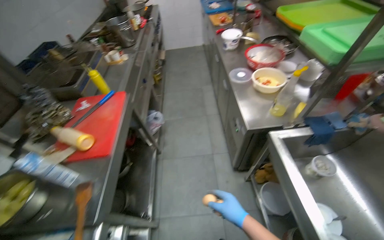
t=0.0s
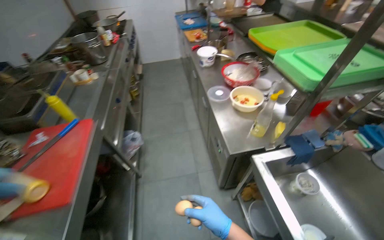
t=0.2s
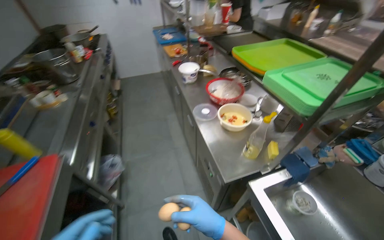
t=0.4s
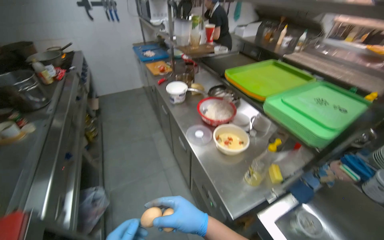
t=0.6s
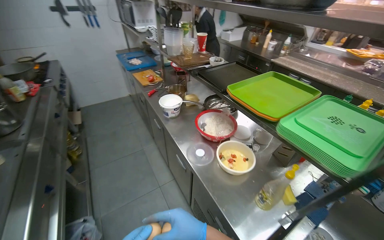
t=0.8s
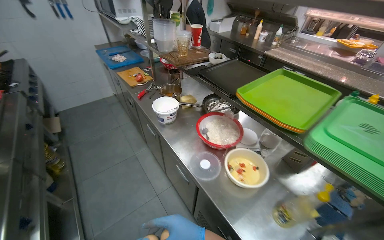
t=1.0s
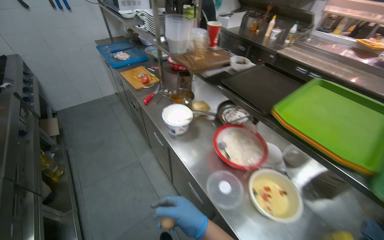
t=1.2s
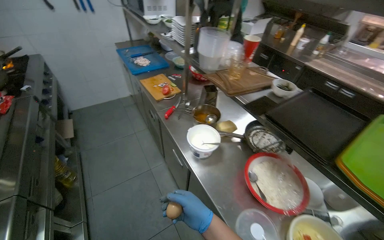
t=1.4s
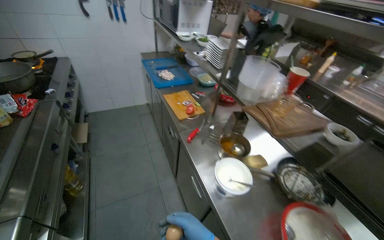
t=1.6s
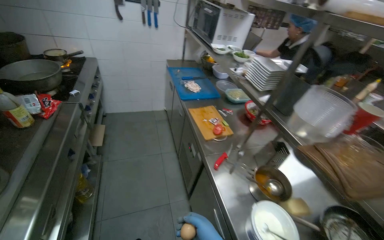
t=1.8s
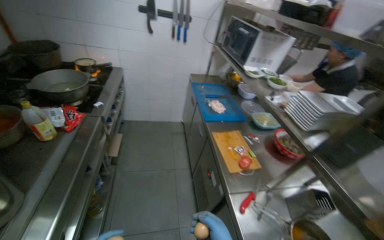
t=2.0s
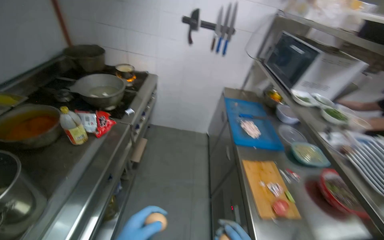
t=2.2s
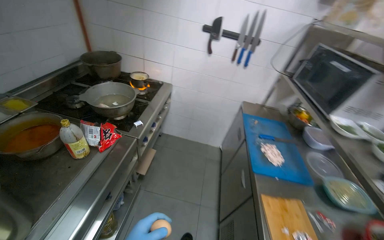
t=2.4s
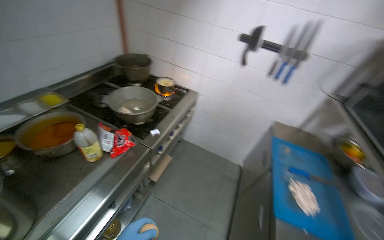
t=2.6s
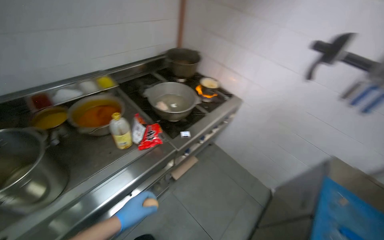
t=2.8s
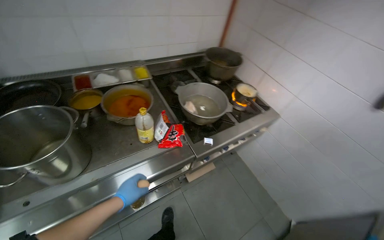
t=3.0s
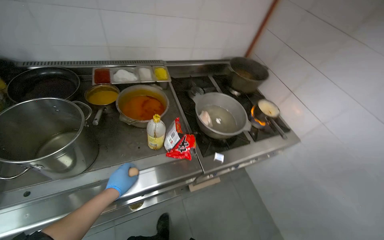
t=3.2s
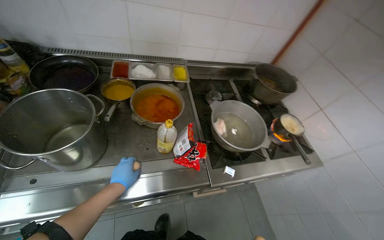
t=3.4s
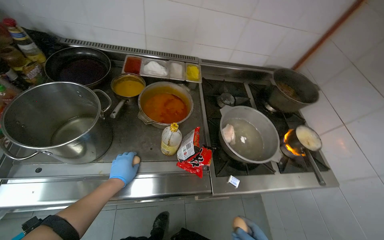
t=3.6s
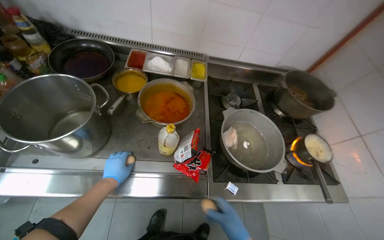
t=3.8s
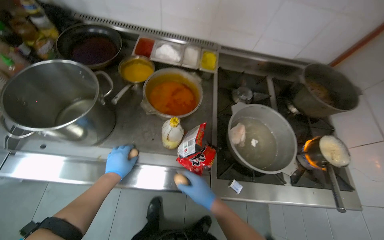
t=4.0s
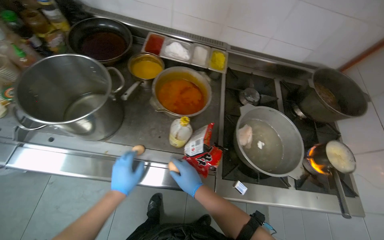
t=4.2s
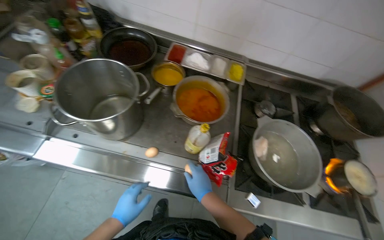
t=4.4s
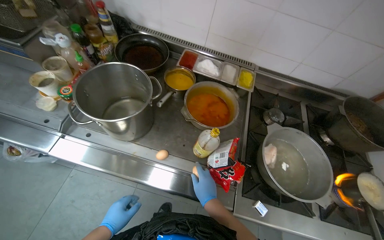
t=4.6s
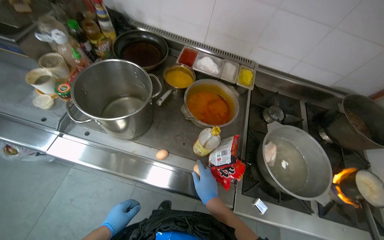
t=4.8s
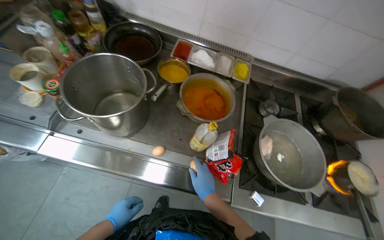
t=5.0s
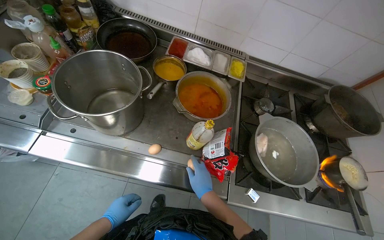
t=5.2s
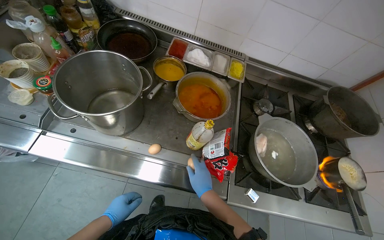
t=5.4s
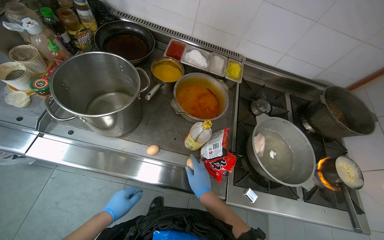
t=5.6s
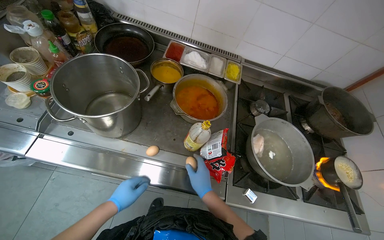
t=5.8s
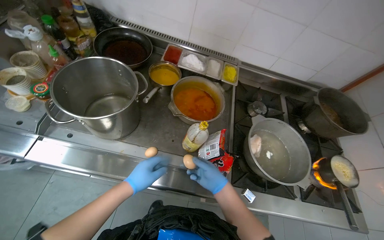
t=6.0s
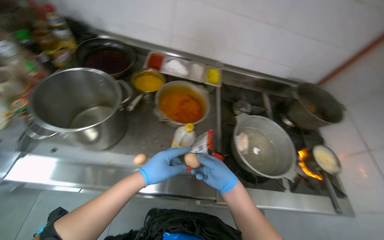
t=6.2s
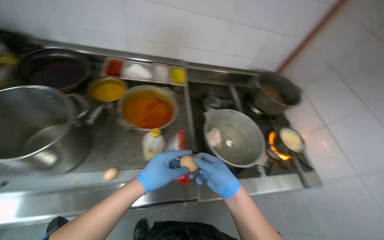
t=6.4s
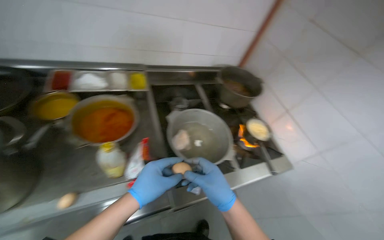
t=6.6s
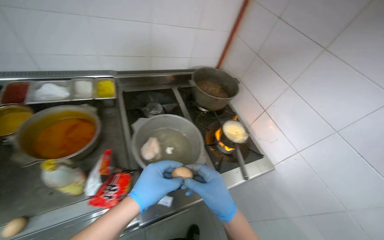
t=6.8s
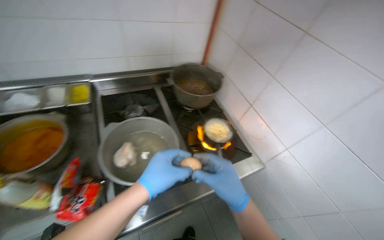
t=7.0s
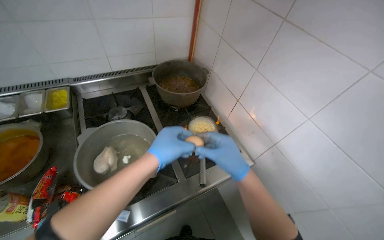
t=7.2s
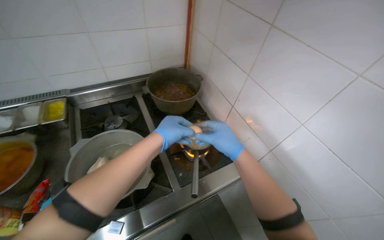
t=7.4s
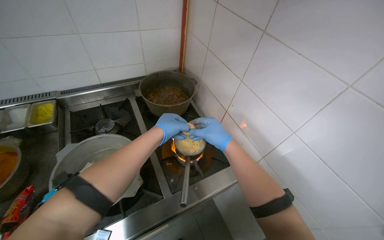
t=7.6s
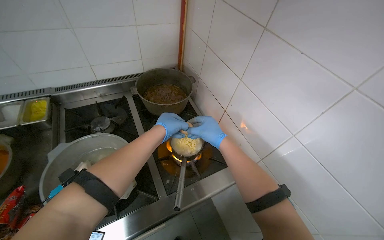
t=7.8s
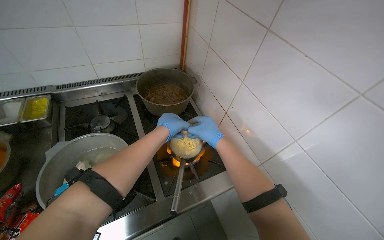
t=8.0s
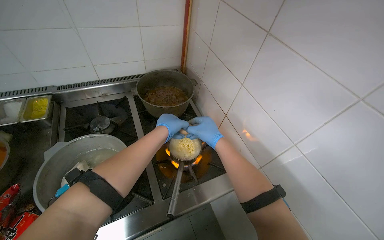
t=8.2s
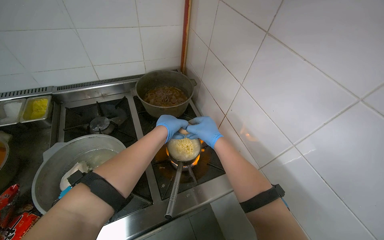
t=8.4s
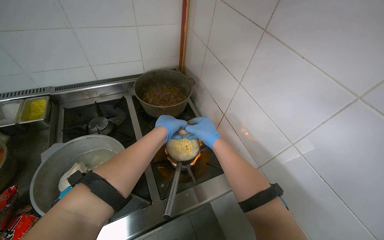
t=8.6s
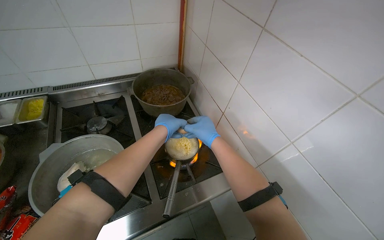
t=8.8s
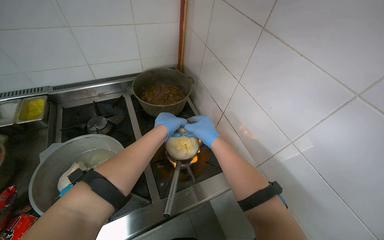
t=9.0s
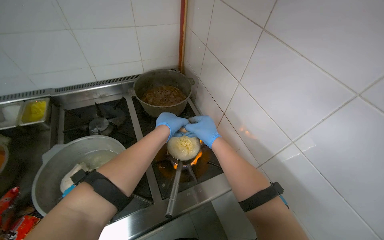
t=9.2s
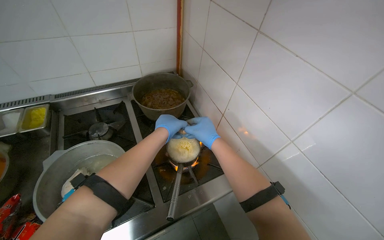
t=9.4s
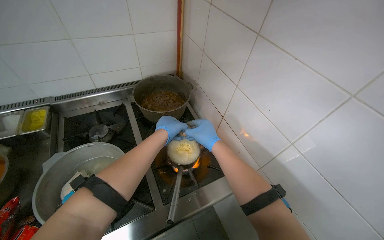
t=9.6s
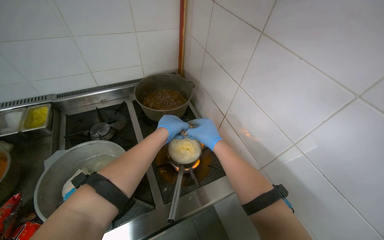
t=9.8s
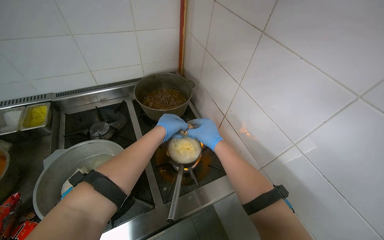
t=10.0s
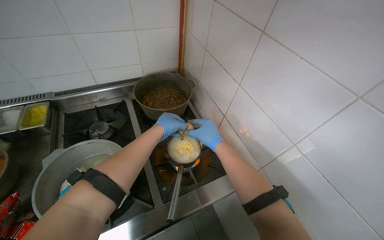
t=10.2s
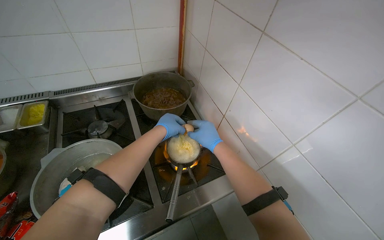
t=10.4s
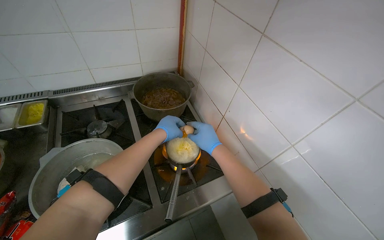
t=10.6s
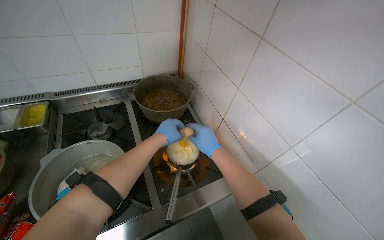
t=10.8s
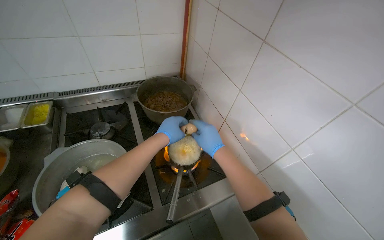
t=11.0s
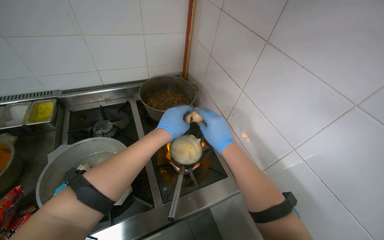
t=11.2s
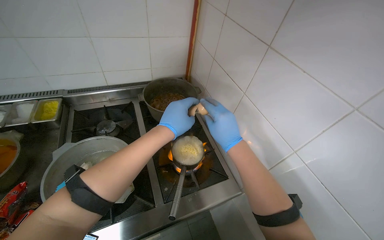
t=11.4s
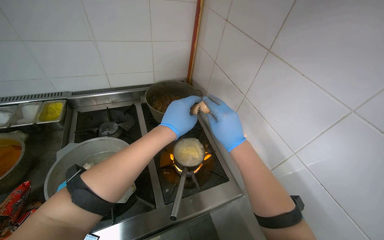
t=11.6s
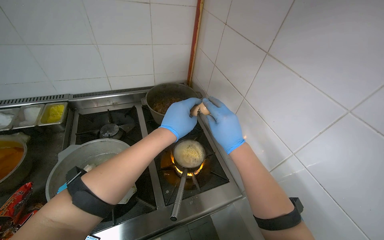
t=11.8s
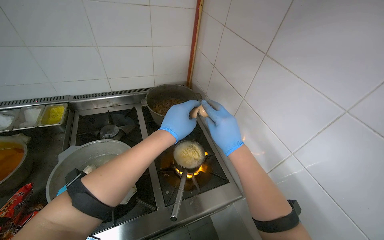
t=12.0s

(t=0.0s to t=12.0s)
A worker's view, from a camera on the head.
Job: cooking food.
The whole recording: Cracking eggs into cooking noodles. The worker cracks eggs and adds them to the instant noodles cooking on the stove.
t=0.0s - t=1.6s: The camera is carried about 1.5 m. The camera sweeps to the right, by some 25 degrees.
t=1.6s - t=3.0s: The head travels roughly 1 m. The head turns to the left by approximately 80 degrees.
t=3.0s - t=4.4s: The wearer looks roughly 40 degrees further to the left.
t=4.4s - t=6.0s: The left hand shifts approximately 10 cm up the picture.
t=6.0s - t=7.6s: The head travels roughly 70 cm. The head turns to the right by about 35 degrees.
t=9.0s - t=10.4s: The hands stay close to where they were, moving slightly.
t=10.4s - t=12.0s: Both hands travel together nearer to the camera, some 10 cm.

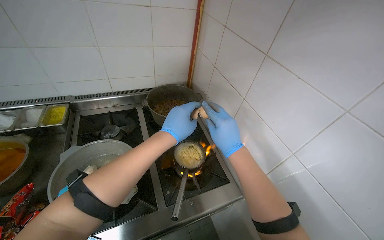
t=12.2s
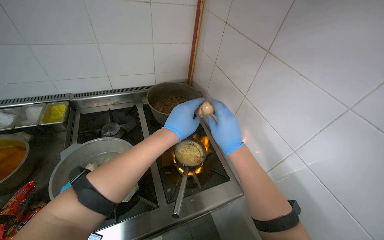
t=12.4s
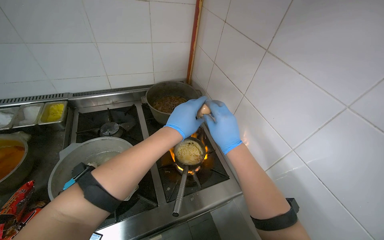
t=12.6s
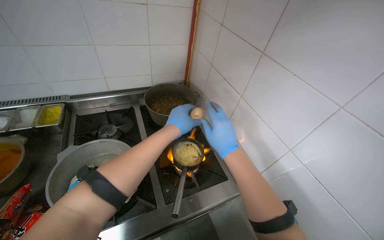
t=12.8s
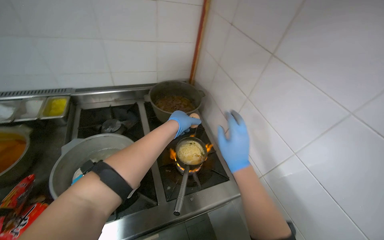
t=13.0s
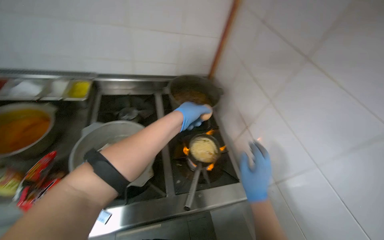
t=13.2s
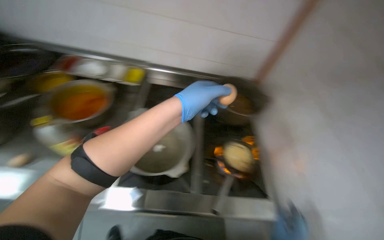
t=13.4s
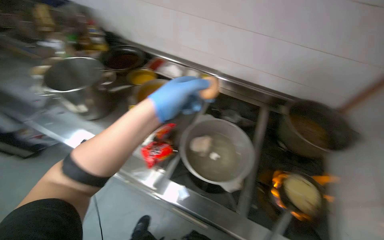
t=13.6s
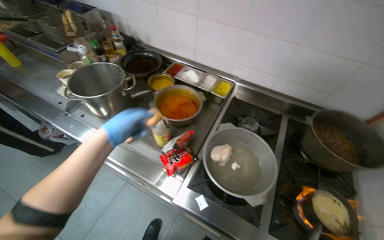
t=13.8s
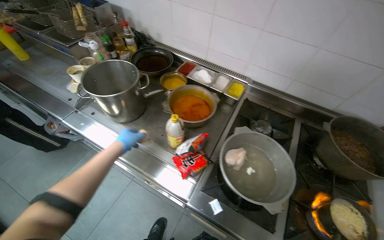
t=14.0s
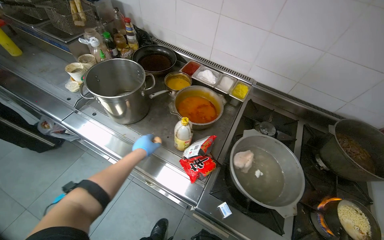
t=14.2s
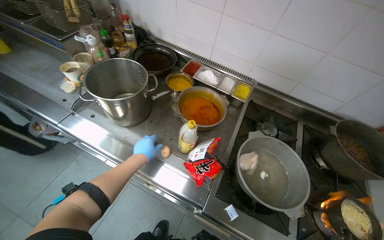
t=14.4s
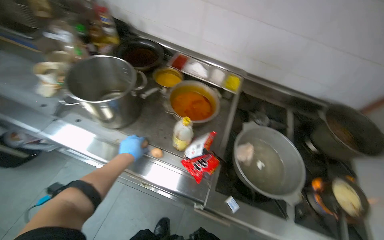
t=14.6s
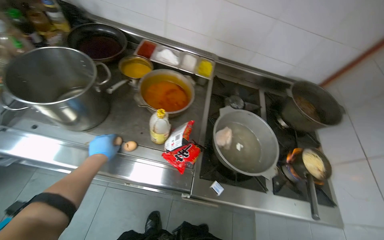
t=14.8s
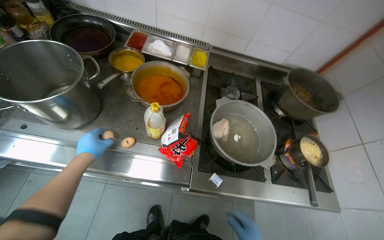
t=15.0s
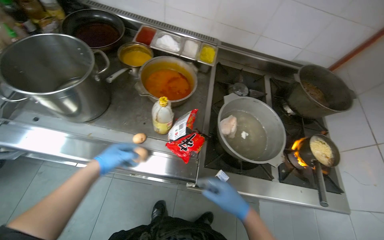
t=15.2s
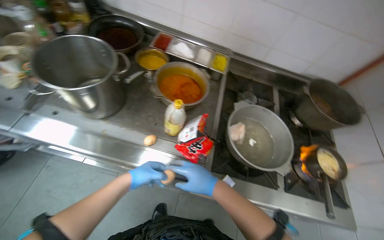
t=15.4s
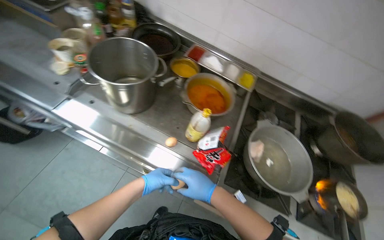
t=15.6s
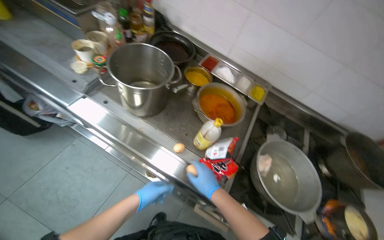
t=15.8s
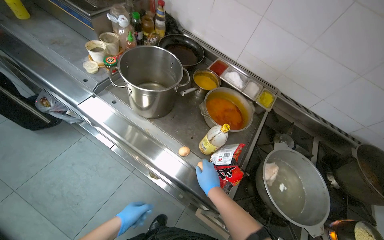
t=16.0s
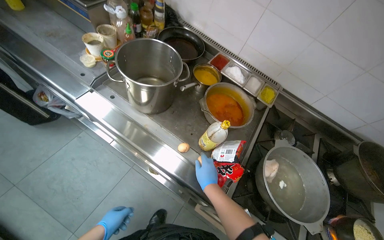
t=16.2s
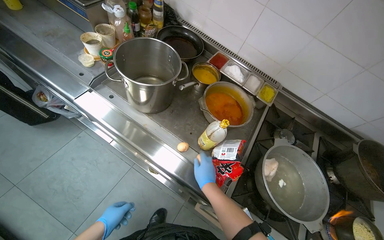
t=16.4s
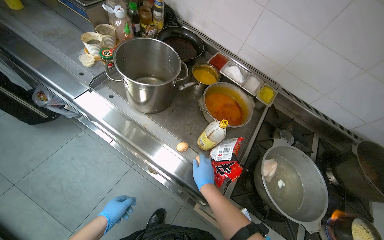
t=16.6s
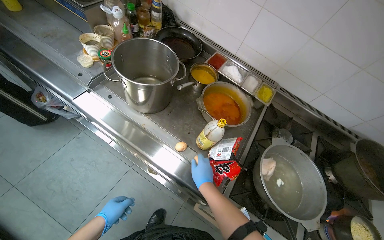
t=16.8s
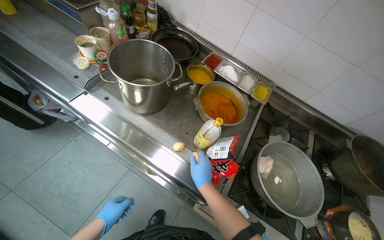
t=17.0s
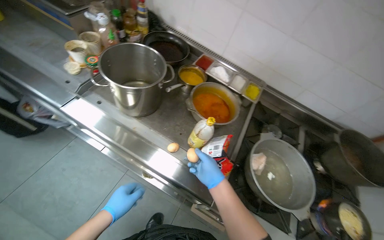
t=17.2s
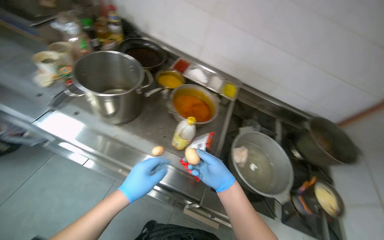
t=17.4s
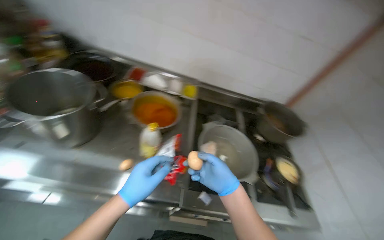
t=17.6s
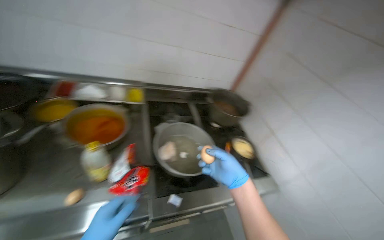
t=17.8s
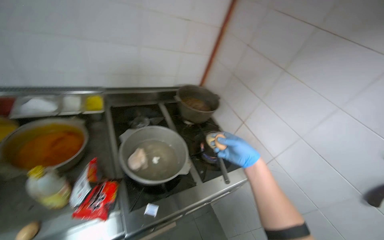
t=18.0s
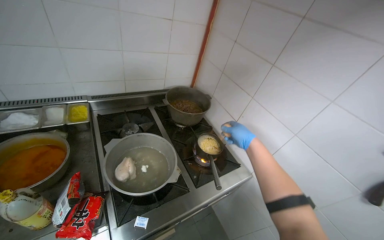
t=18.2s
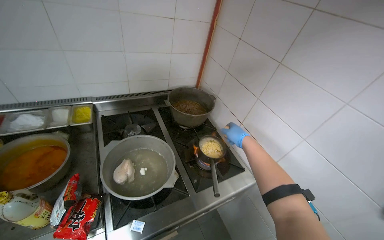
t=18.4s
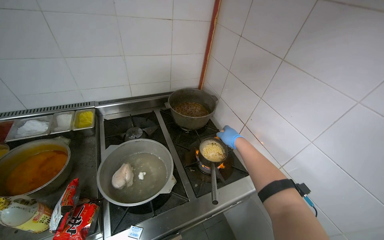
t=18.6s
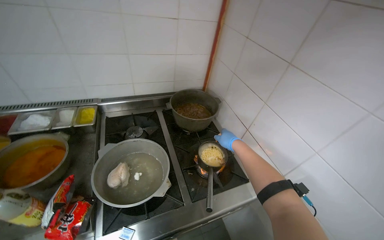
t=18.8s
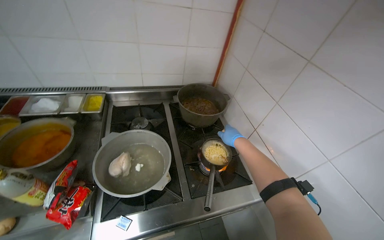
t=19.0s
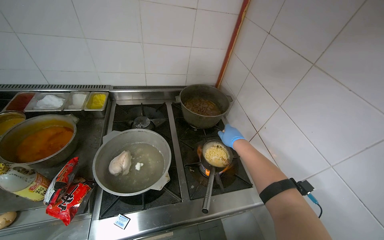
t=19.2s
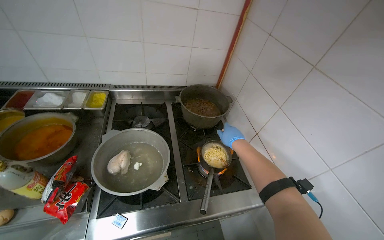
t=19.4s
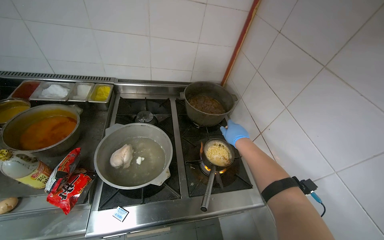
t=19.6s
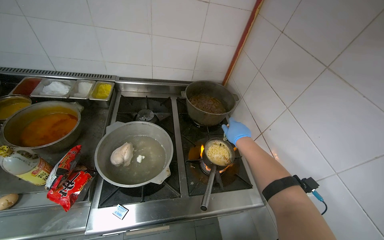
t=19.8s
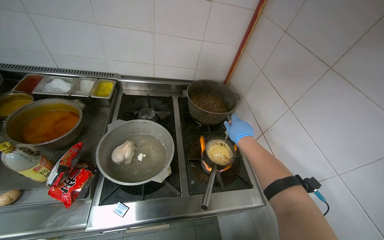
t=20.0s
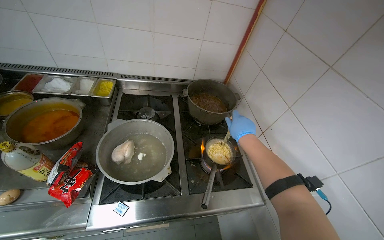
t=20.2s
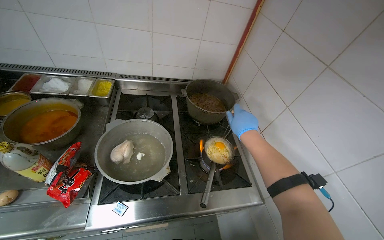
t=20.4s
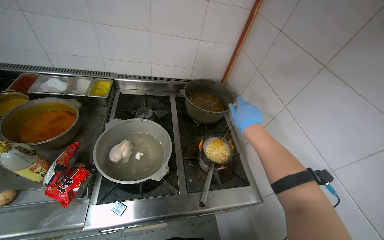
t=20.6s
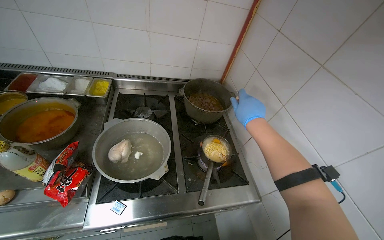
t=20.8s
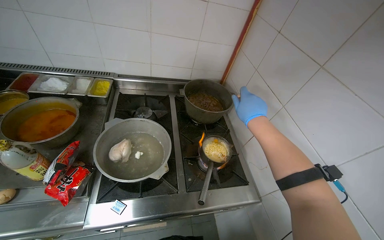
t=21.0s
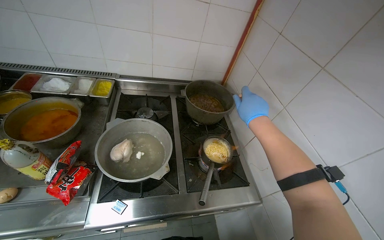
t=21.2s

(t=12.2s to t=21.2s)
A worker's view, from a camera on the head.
Job: cooking food.
The whole recording: Cracking eggs into cooking noodles. The worker cracks eggs and adds them to the instant noodles cooking on the stove.
t=12.2s - t=13.8s: The wearer looks about 50 degrees further to the left.
t=13.8s - t=15.2s: The wearer's head swings roughly 20 degrees to the right. The view tips downward by approximately 15 degrees. The left hand travels to the left and farther from the camera by some 30 cm.
t=15.2s - t=16.6s: The right hand heads to the left and farther from the camera, covering roughly 20 cm. The left hand heads down the picture, covering roughly 20 cm.
t=16.6s - t=18.2s: The wearer's head swings roughly 60 degrees to the right.
t=18.2s - t=19.8s: The wearer's head swings roughly 20 degrees to the left.
